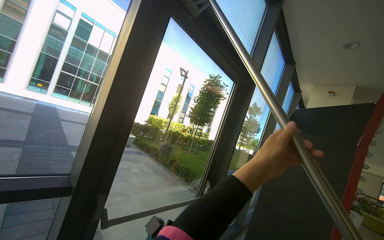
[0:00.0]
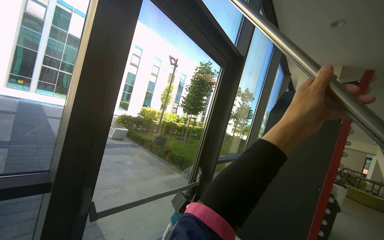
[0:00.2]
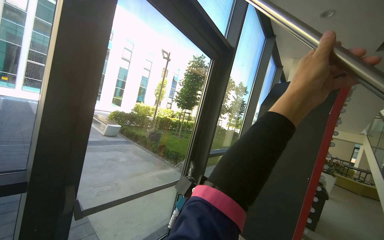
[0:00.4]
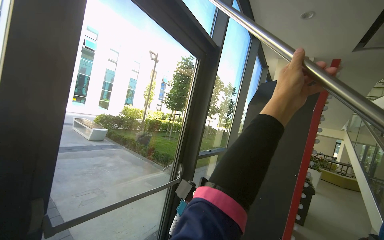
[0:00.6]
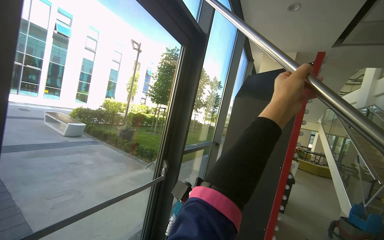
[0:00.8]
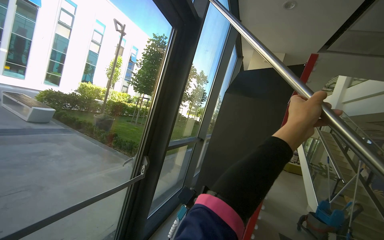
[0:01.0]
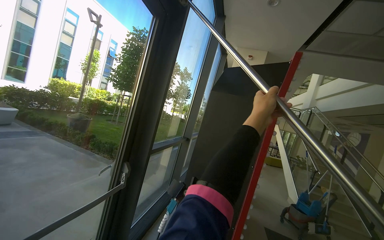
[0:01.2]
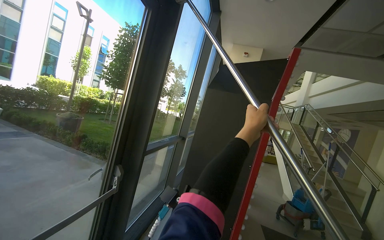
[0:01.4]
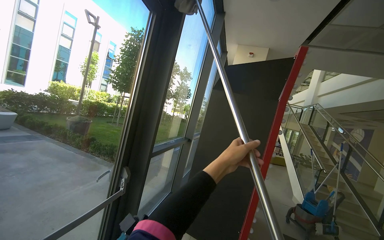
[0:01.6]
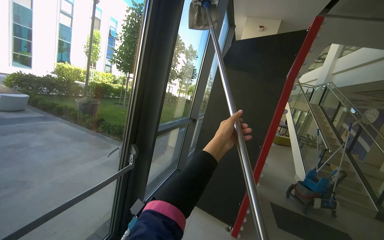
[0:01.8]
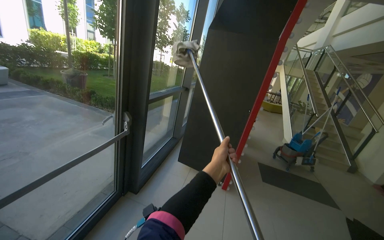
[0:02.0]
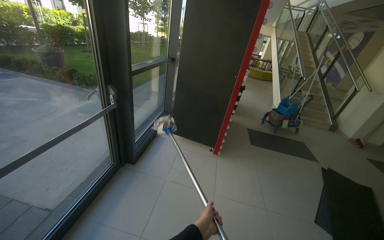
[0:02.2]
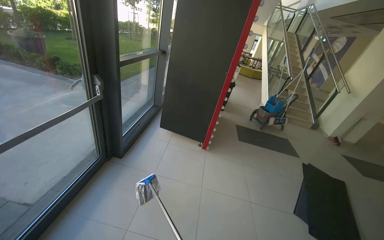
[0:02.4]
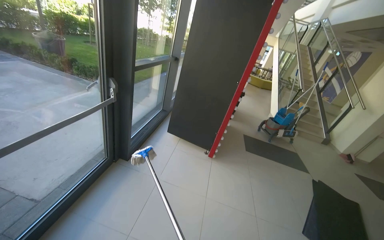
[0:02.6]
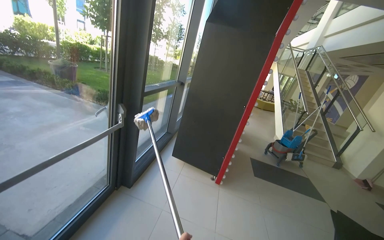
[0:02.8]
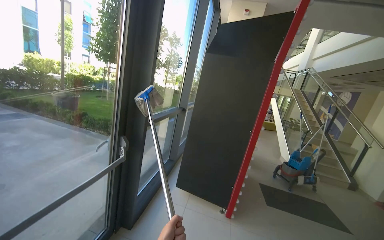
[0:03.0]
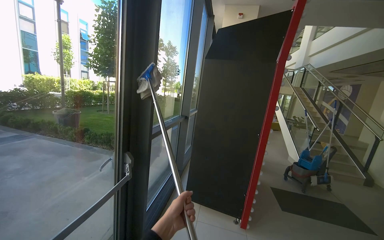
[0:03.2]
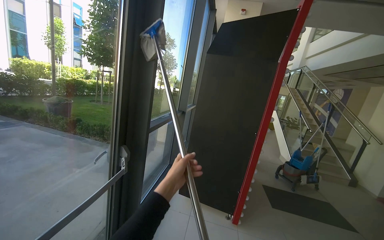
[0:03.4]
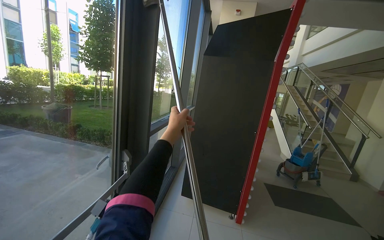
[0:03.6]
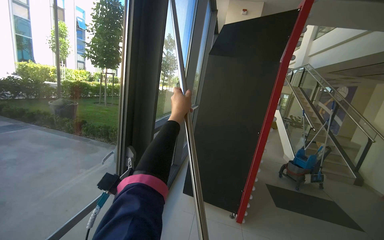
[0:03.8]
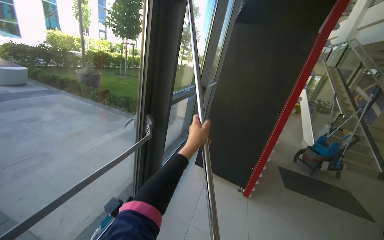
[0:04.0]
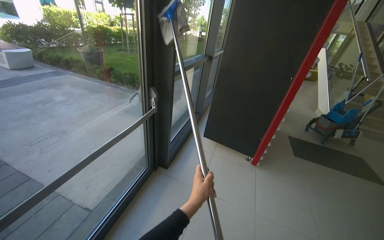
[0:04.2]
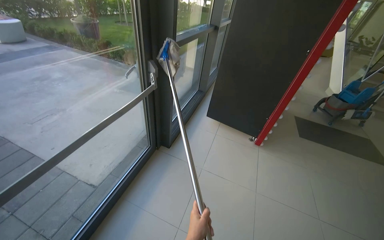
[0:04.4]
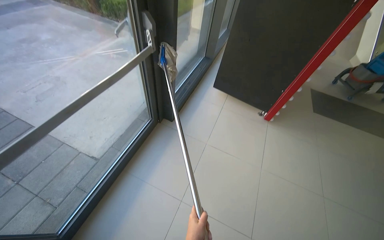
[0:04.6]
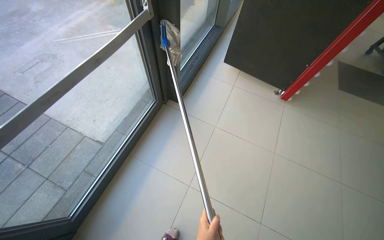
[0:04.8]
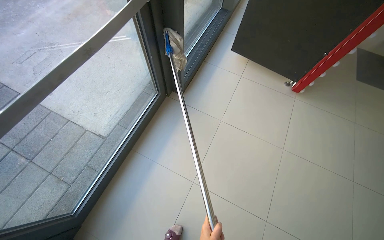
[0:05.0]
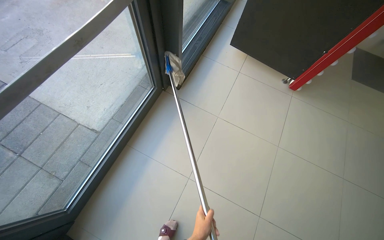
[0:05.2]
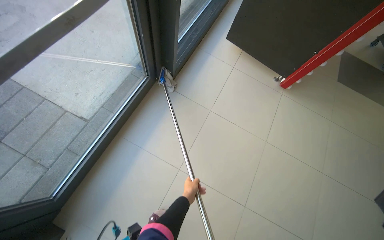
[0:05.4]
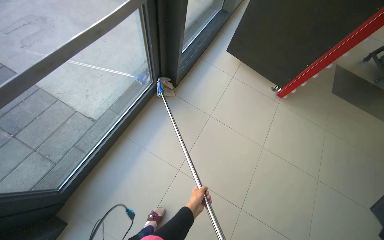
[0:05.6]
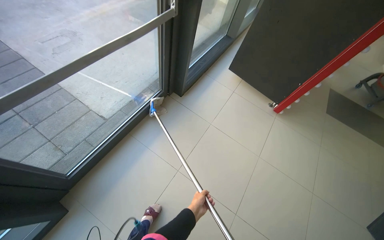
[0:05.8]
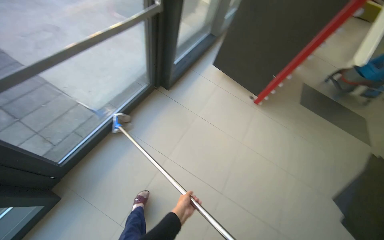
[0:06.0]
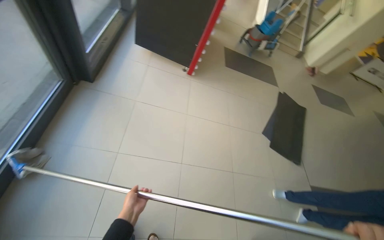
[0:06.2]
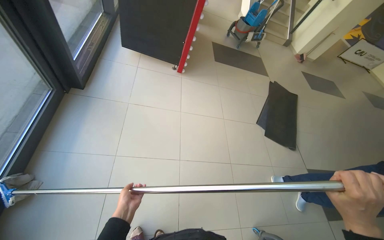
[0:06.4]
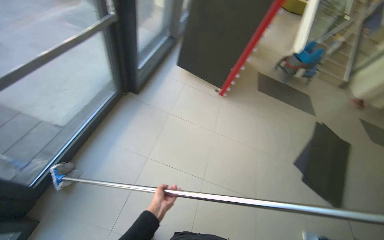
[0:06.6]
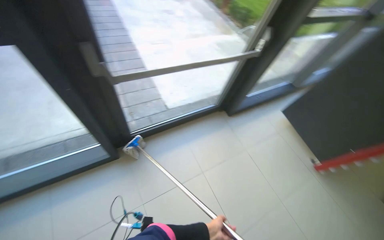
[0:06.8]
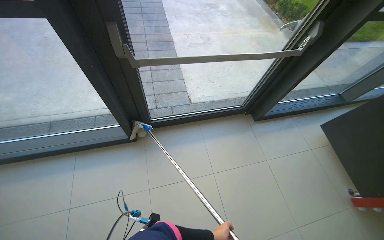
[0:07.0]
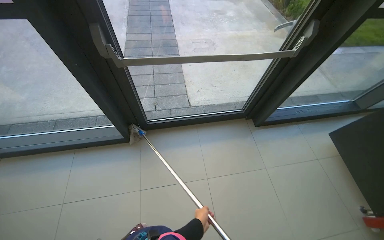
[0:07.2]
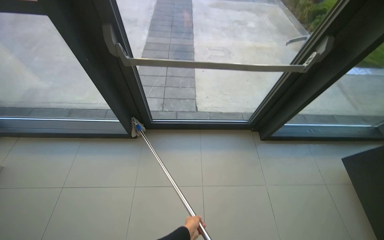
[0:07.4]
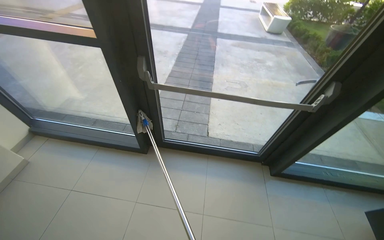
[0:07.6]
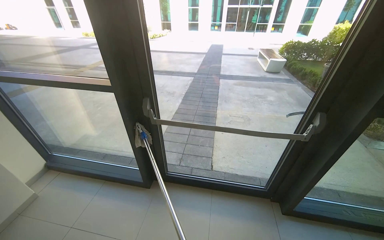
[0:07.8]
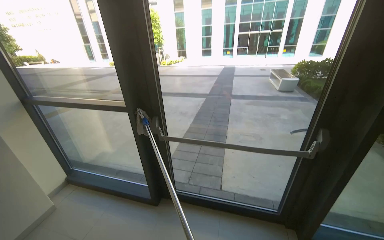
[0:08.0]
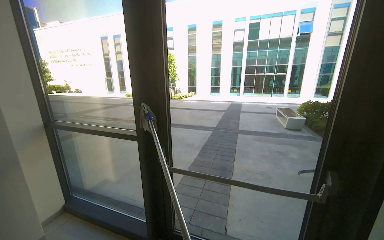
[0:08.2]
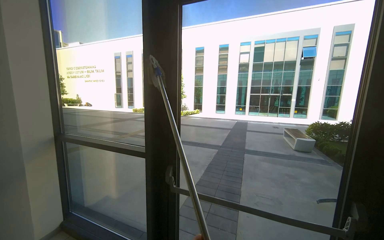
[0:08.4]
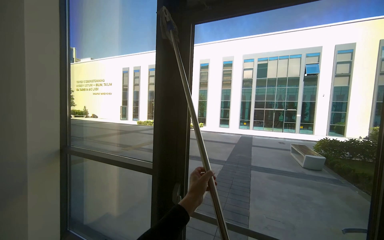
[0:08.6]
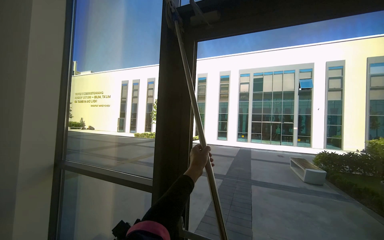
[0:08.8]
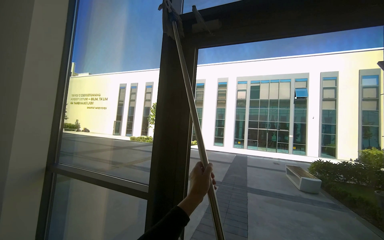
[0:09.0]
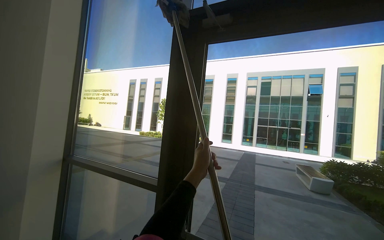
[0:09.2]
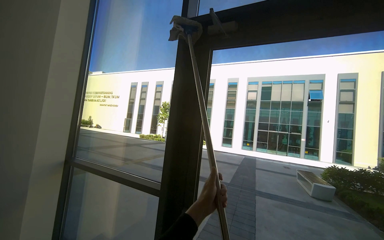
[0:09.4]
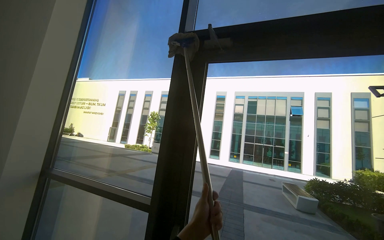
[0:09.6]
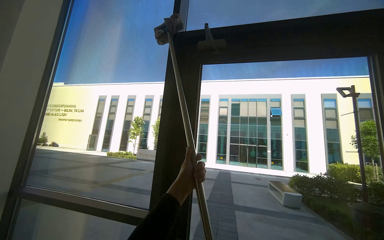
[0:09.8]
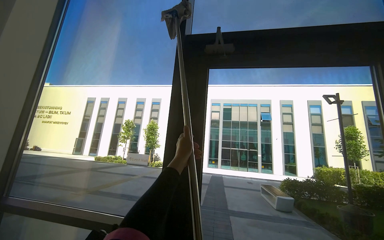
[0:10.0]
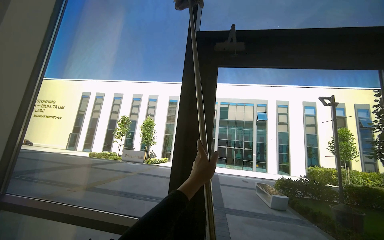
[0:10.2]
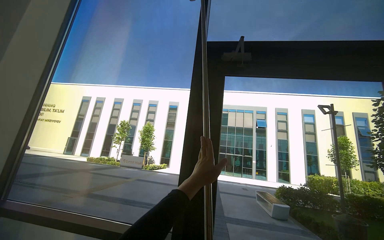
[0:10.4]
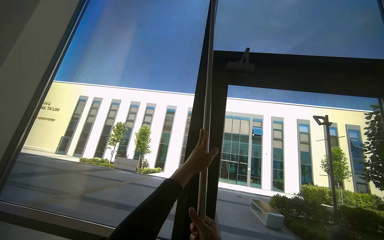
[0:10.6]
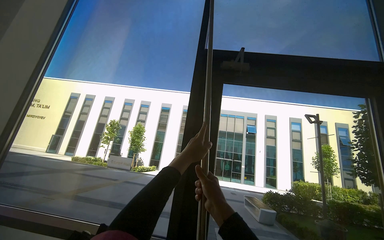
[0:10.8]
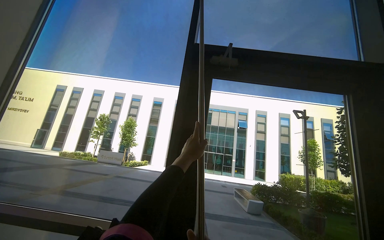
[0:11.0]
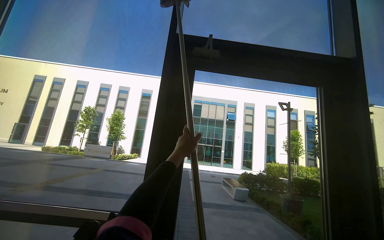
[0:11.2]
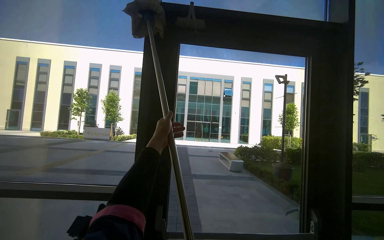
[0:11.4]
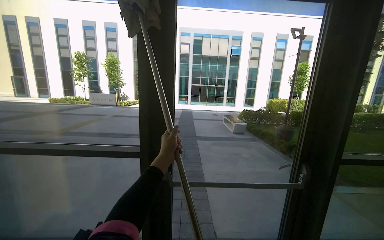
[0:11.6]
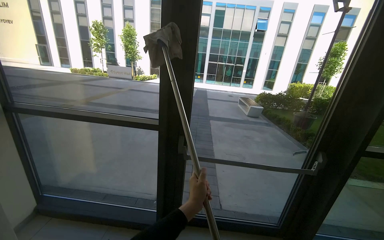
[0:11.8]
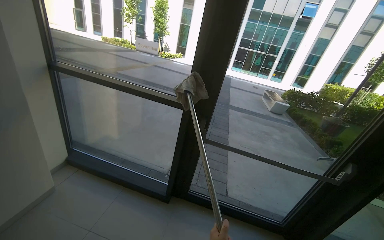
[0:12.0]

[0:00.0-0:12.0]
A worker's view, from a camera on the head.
Job: cleaning windows.
The whole recording: Wiping large glass windows. The worker uses an extendable mop to wipe large glass windows.
0.0 to 1.6 s: The wearer moves approximately 60 cm. The camera is aimed approximately 25 degrees further to the right.
3.0 to 4.4 s: The view tips downward by some 25 degrees.
4.4 to 6.0 s: The wearer looks about 15 degrees further downward.
6.0 to 7.6 s: The wearer looks approximately 65 degrees further to the left. The view tips upward by some 25 degrees.
7.6 to 9.0 s: The view tips upward by about 55 degrees.
9.0 to 10.4 s: The camera travels to the left, roughly 40 cm.
10.4 to 12.0 s: The view tips downward by roughly 40 degrees.

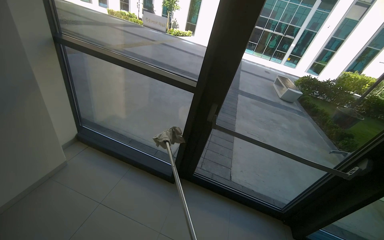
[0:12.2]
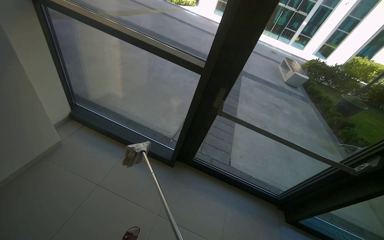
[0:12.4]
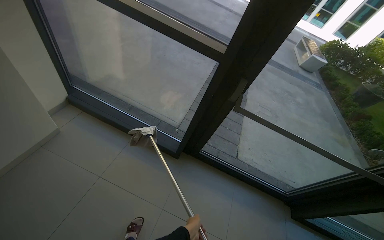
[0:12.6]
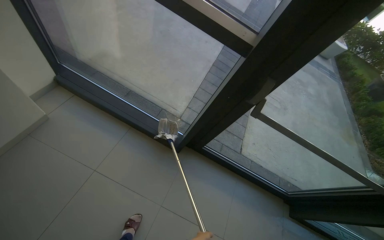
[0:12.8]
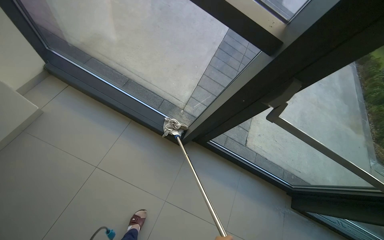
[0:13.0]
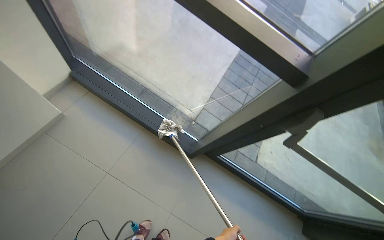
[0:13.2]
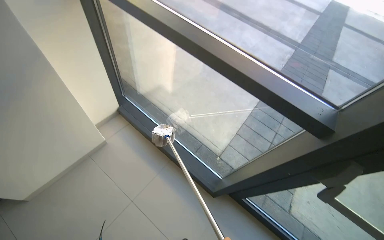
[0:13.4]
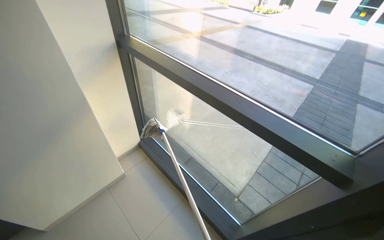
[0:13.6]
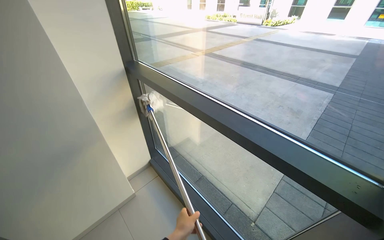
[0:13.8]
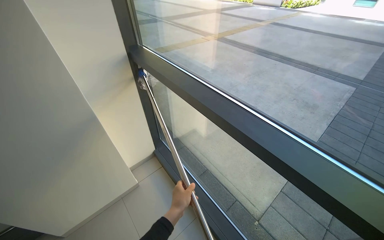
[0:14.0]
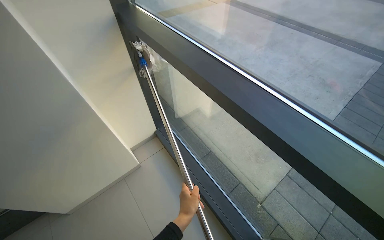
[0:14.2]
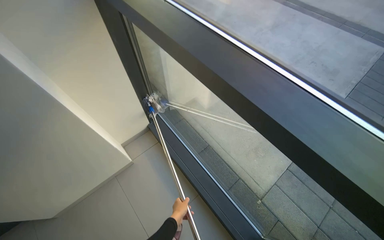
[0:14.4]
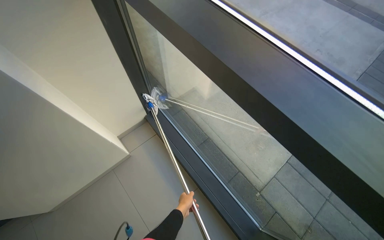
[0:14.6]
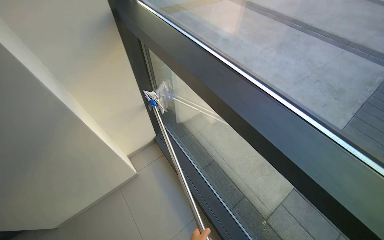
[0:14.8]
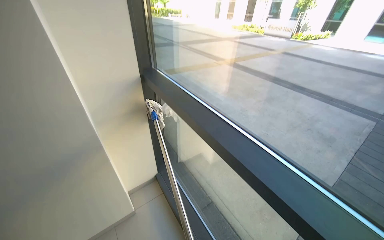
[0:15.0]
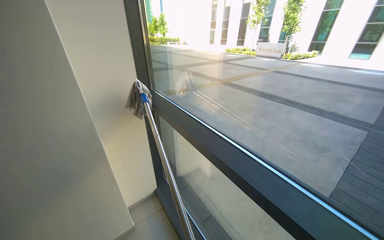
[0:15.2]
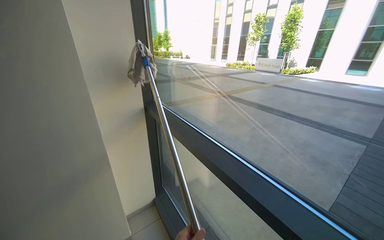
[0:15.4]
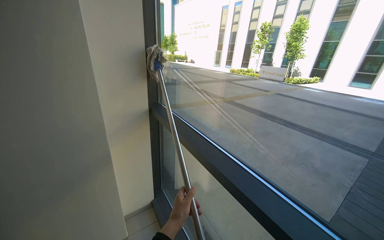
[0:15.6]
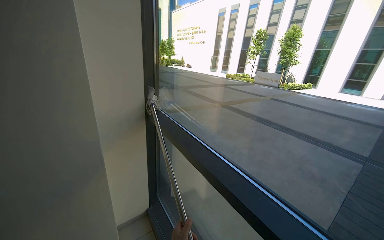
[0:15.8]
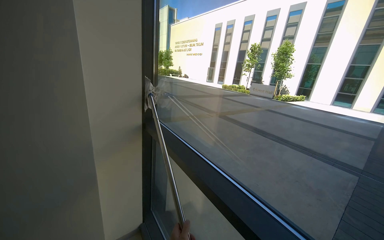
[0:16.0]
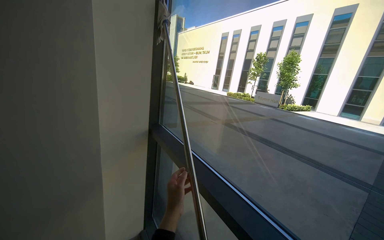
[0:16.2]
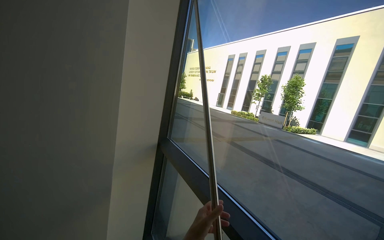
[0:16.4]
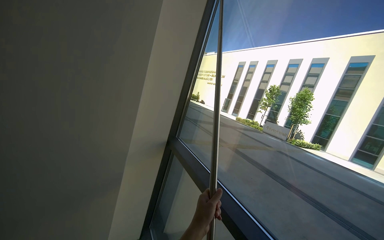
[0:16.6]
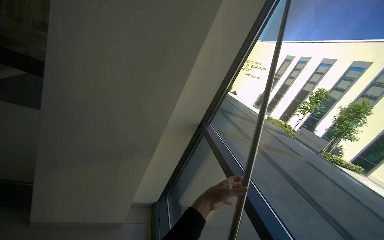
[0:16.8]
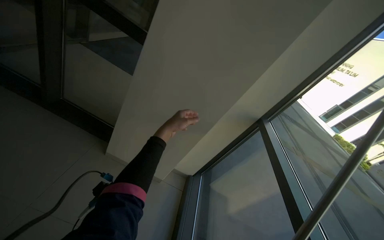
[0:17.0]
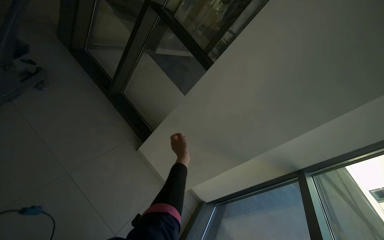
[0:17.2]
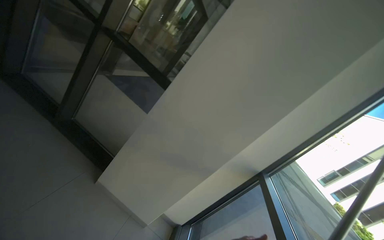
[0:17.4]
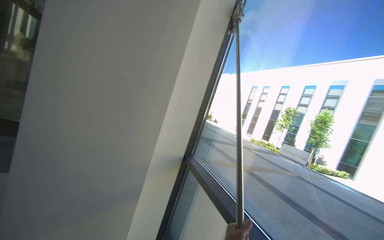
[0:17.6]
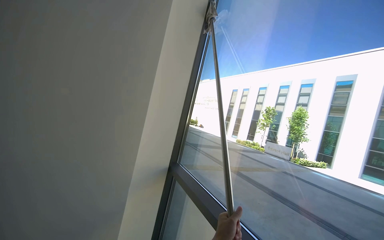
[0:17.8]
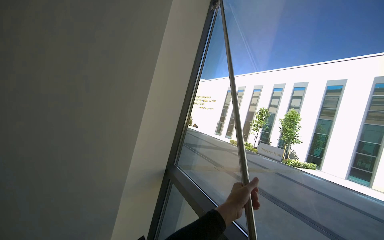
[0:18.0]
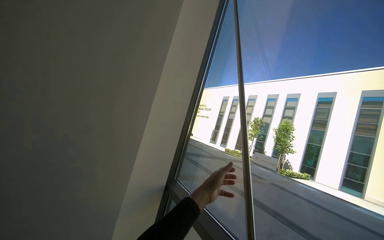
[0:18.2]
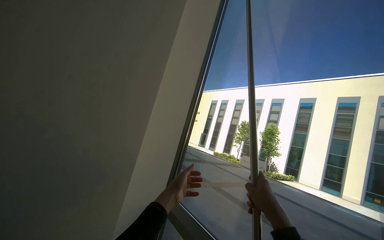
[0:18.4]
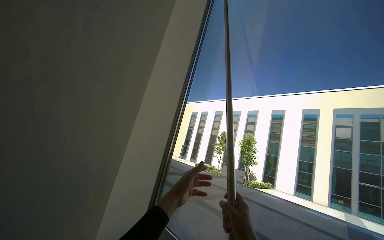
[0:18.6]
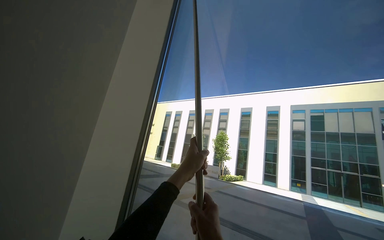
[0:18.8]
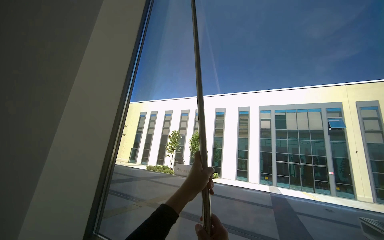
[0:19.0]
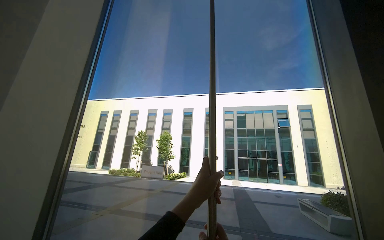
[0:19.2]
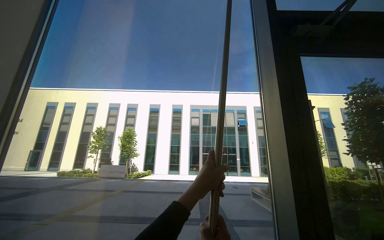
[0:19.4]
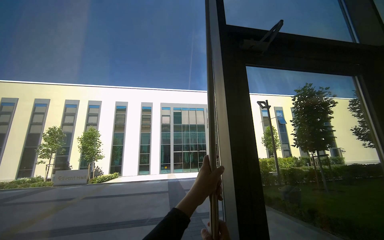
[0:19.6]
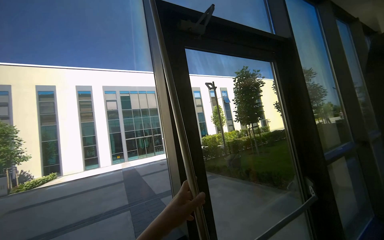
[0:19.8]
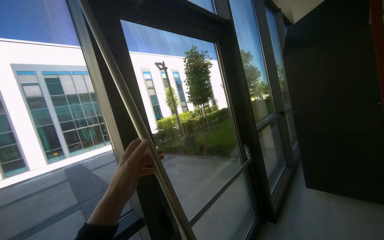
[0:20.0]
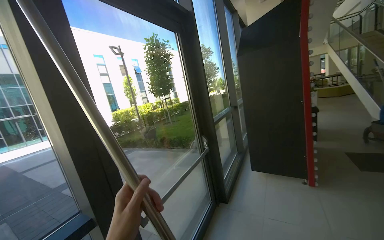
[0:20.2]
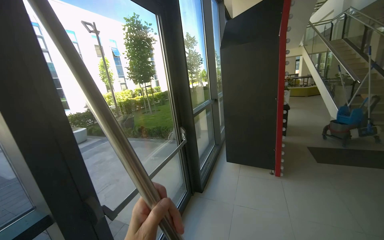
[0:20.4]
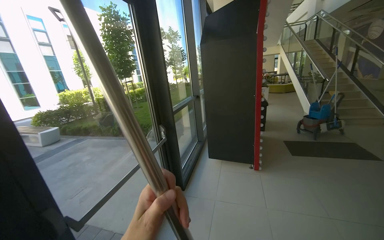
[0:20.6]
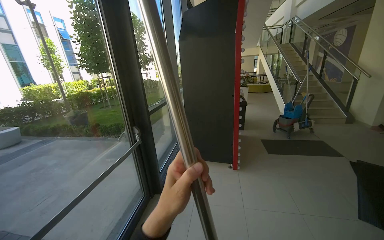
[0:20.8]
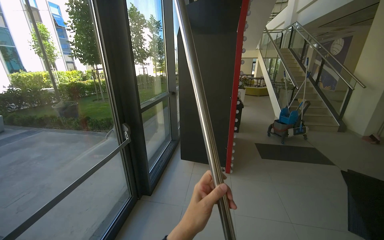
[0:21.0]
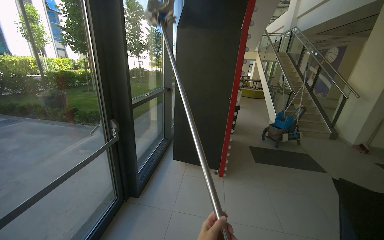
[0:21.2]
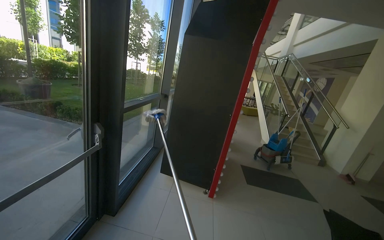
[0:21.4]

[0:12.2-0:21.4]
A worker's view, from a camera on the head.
Job: cleaning windows.
The whole recording: Wiping large glass windows. The worker uses an extendable mop to wipe large glass windows.
12.2 to 13.8 s: The head travels roughly 70 cm. The wearer looks about 30 degrees further to the left.
15.2 to 16.8 s: The head turns to the left by approximately 30 degrees. The view tips upward by roughly 15 degrees.
19.8 to 21.4 s: The head travels approximately 50 cm. The view swings approximately 60 degrees to the right. The view tips downward by roughly 15 degrees.
